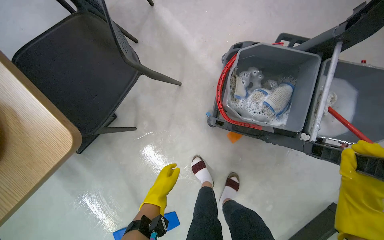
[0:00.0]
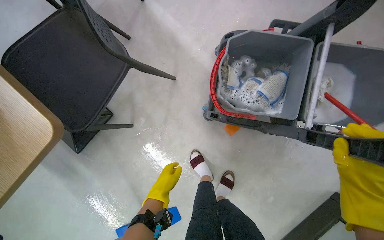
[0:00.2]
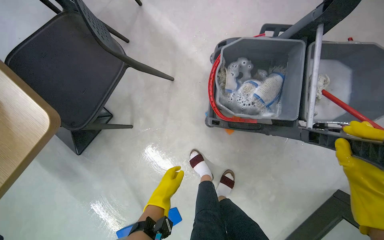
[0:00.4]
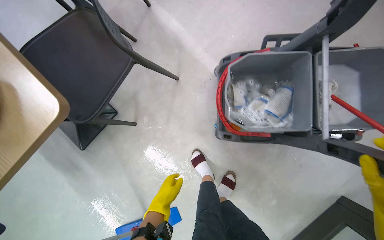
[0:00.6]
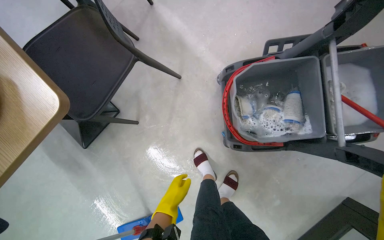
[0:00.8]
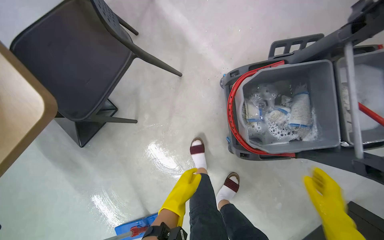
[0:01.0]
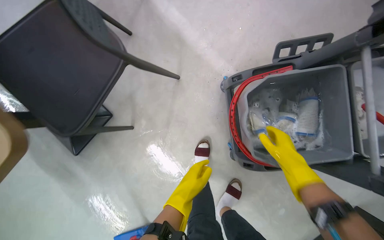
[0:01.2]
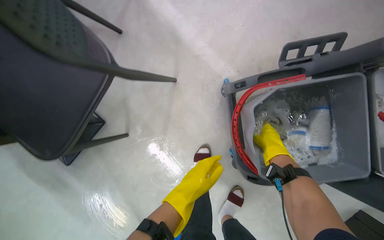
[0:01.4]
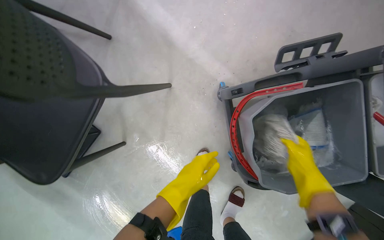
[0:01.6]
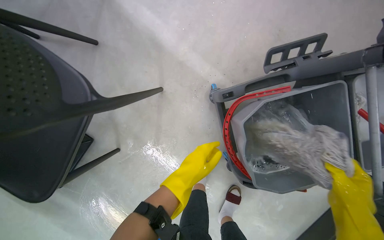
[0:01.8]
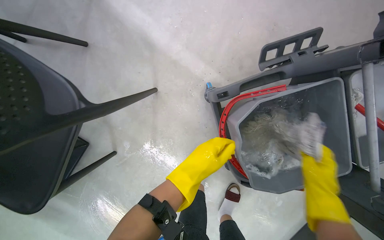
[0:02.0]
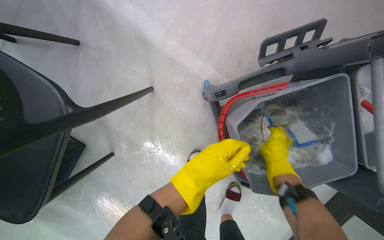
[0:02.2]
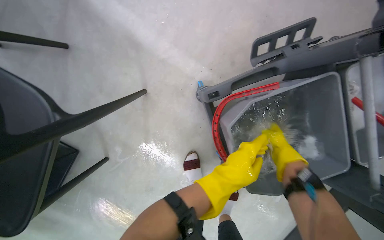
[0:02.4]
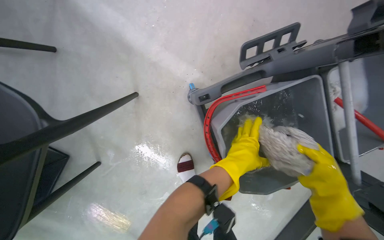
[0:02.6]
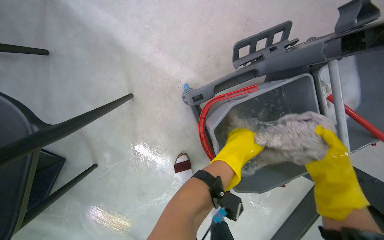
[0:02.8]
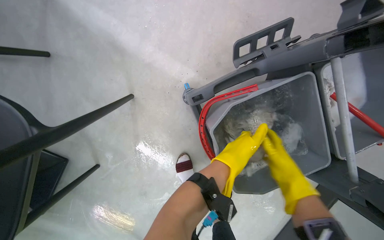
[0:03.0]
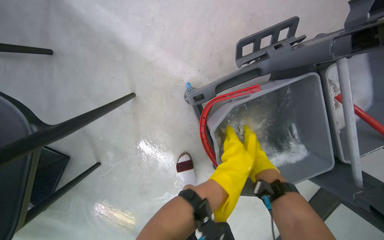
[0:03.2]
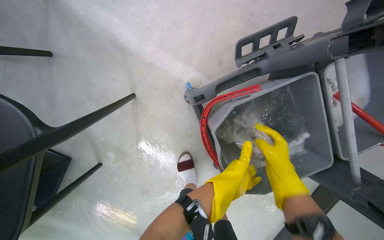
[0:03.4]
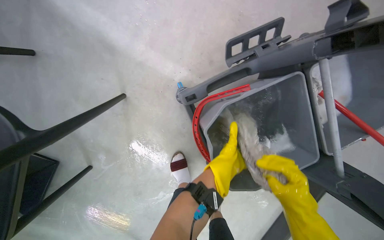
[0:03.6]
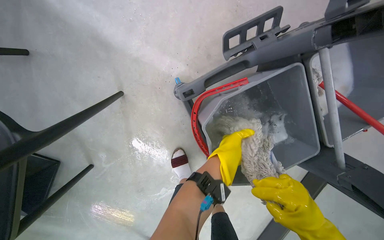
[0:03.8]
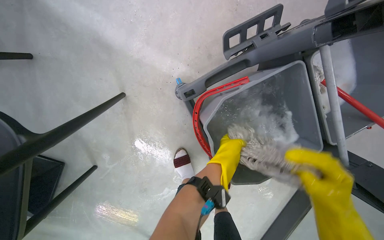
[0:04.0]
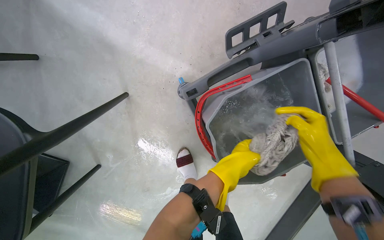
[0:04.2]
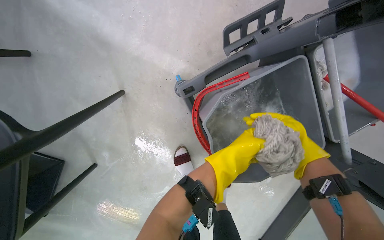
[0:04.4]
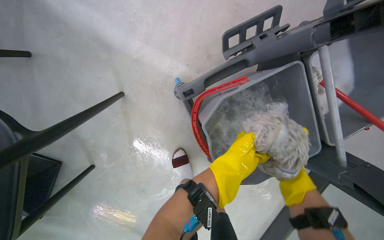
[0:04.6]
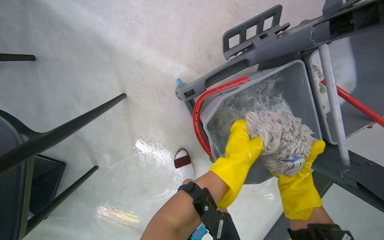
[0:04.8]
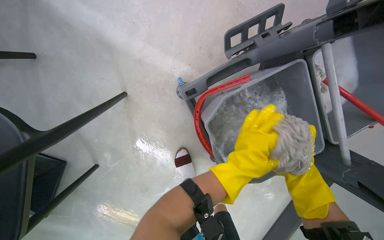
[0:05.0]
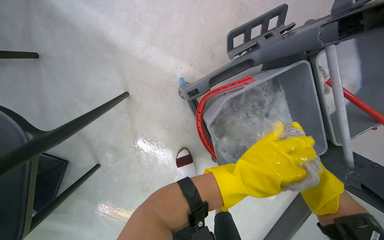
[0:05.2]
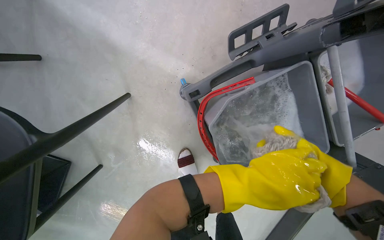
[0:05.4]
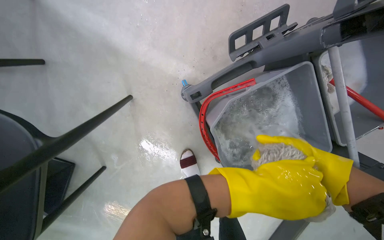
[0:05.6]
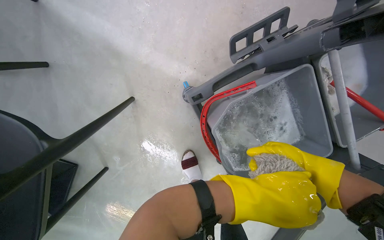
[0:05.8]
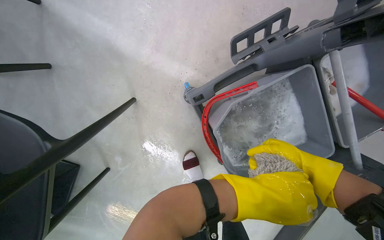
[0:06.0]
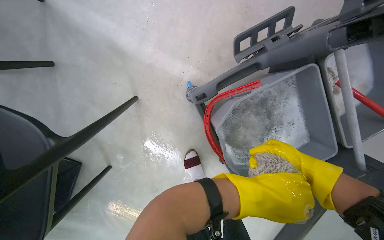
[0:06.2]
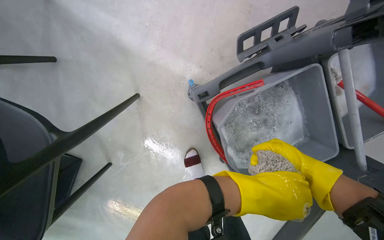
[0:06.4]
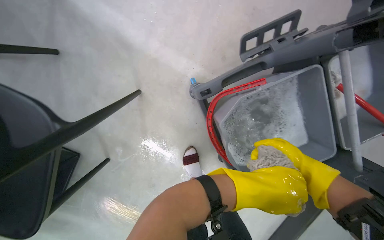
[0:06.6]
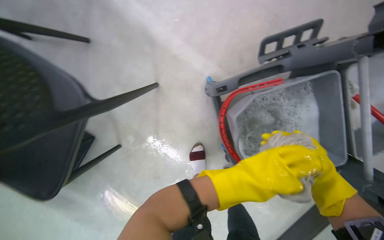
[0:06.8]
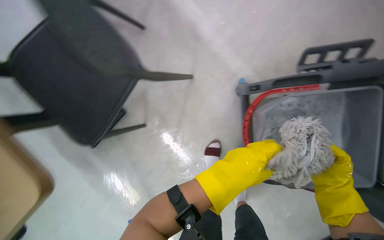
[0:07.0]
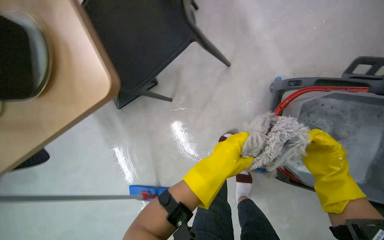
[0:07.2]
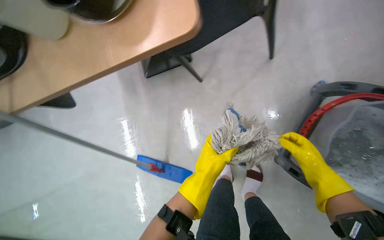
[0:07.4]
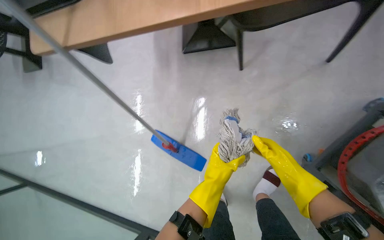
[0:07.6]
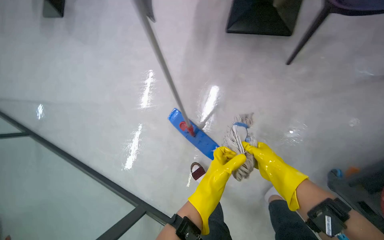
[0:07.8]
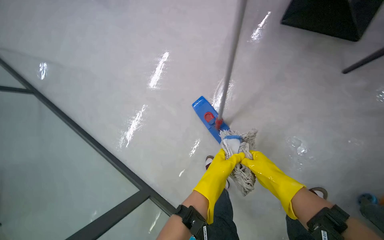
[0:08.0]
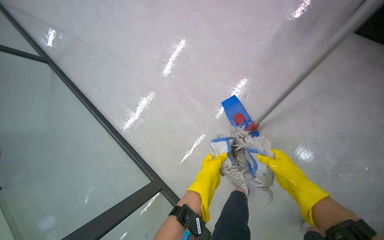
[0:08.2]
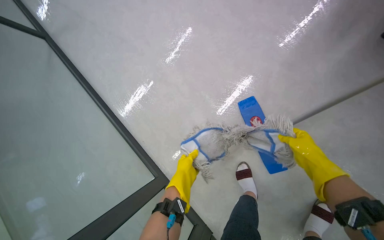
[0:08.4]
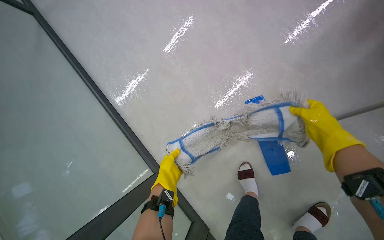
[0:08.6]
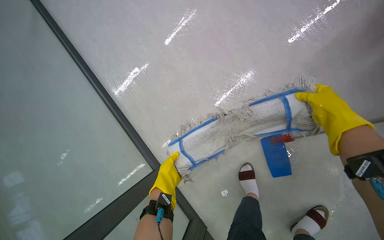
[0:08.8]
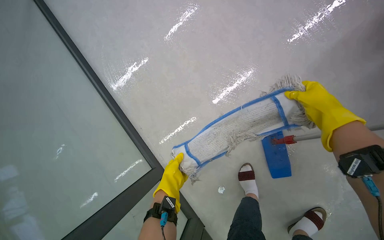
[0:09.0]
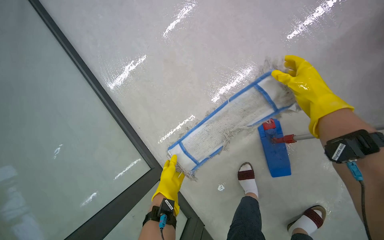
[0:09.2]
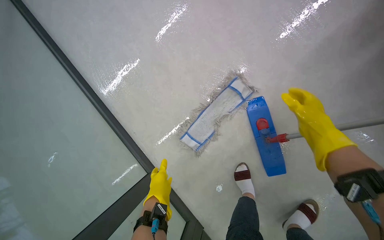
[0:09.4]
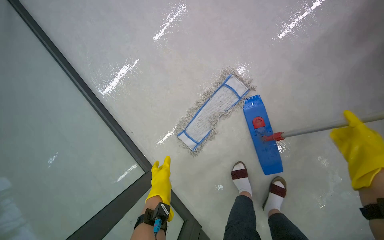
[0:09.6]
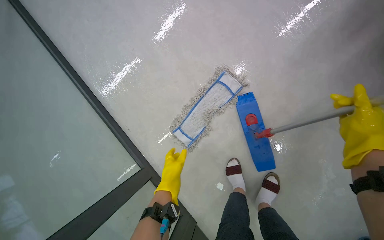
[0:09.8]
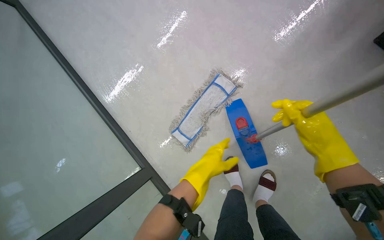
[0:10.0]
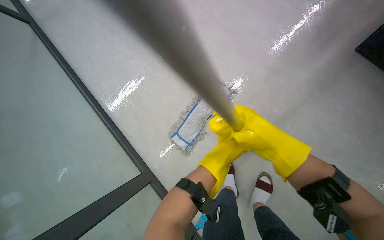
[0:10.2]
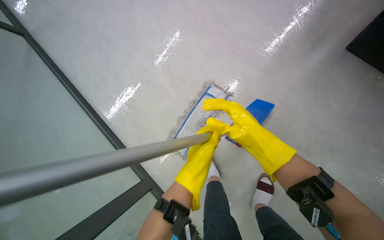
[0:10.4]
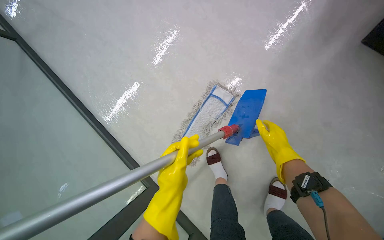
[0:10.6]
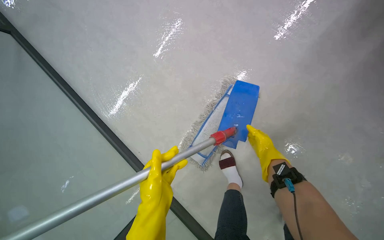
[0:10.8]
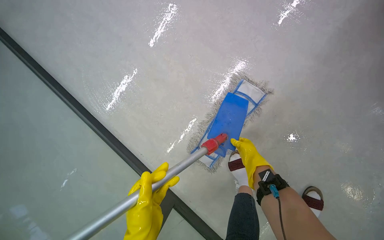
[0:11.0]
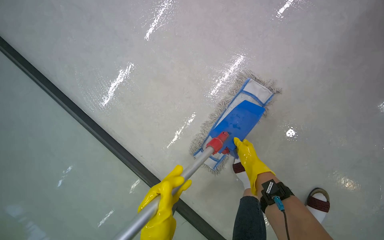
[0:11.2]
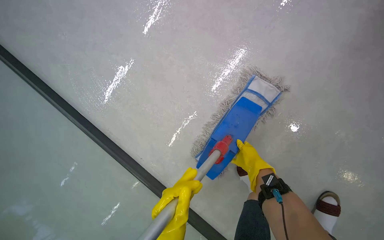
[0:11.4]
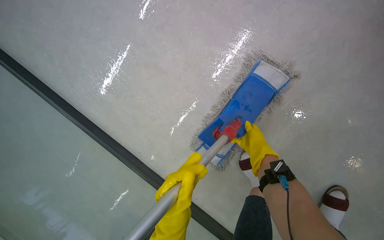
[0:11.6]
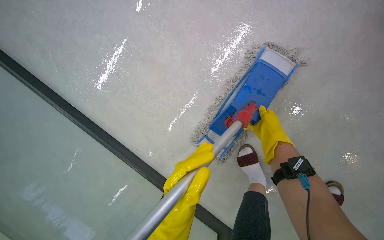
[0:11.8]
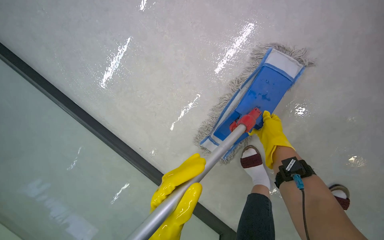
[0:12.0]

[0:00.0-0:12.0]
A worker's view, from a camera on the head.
Job: mopping floor.
The whole recording: Mopping the floor. The worker mops the floor, wringing out the mop head into the bucket and over the floor.
0:01.6 to 0:03.0: The right hand swings nearer and farther, roughly 20 cm each way, with 3 reversals, while the left hand shifts roughly 25 cm to the right and up the picture.
0:03.0 to 0:04.4: The right hand swings nearer and farther, approximately 20 cm each way, with 2 reversals.
0:06.0 to 0:07.6: The wearer moves some 60 cm. The head turns to the left by some 70 degrees.
0:07.6 to 0:09.0: The right hand goes approximately 15 cm up the picture. Meanwhile the left hand goes about 30 cm to the left and farther from the camera.
0:09.0 to 0:10.4: The right hand moves down the picture, roughly 15 cm.
0:10.4 to 0:12.0: The right hand moves farther from the camera, approximately 40 cm.

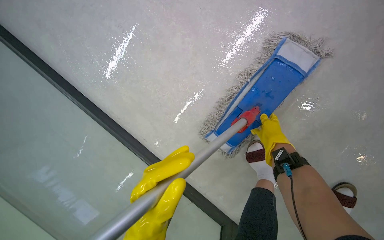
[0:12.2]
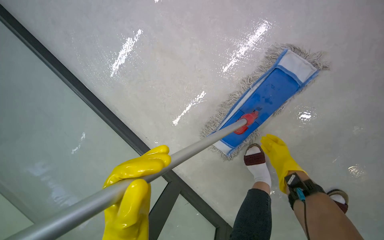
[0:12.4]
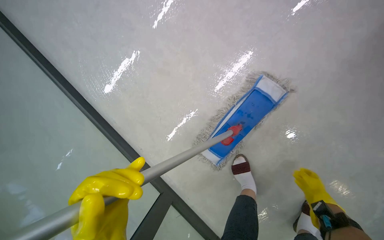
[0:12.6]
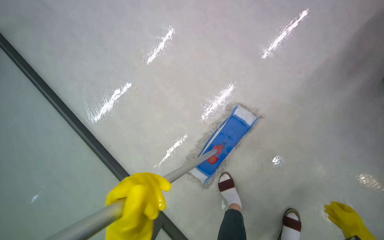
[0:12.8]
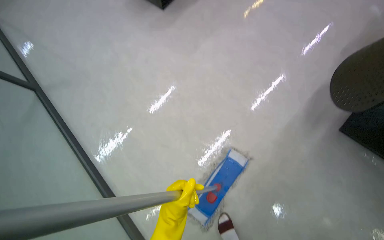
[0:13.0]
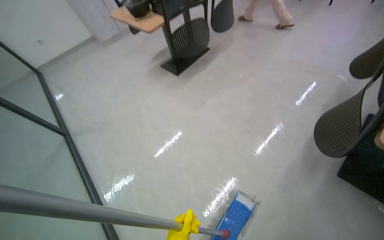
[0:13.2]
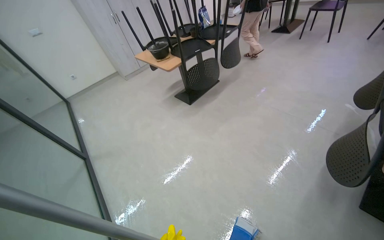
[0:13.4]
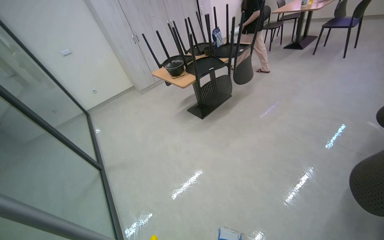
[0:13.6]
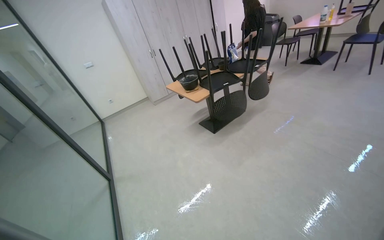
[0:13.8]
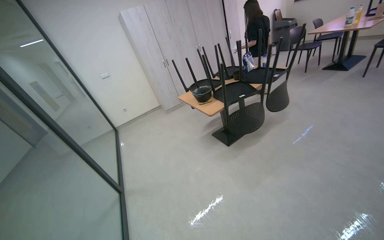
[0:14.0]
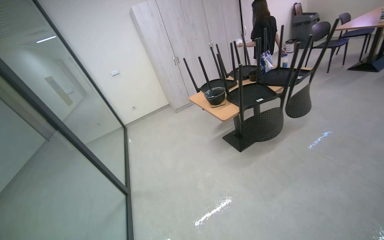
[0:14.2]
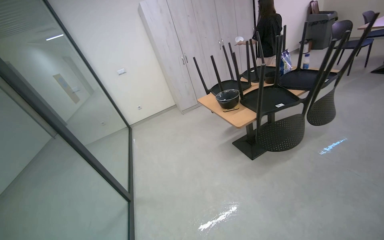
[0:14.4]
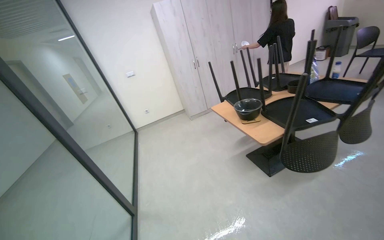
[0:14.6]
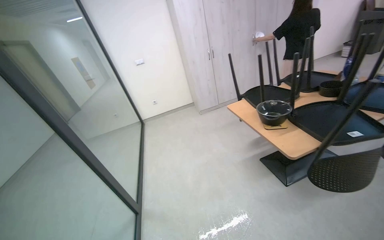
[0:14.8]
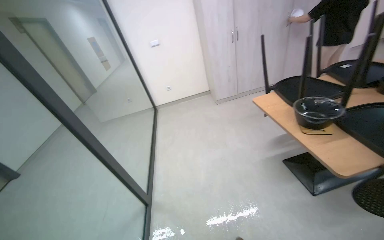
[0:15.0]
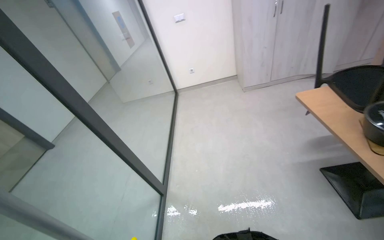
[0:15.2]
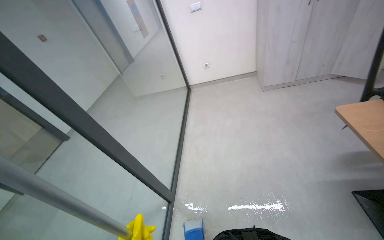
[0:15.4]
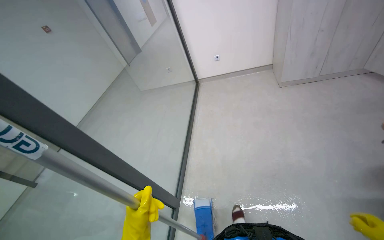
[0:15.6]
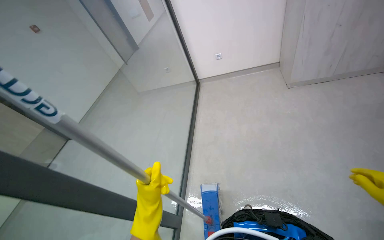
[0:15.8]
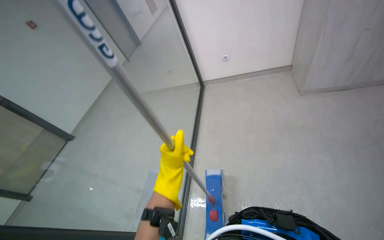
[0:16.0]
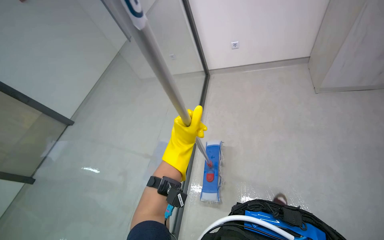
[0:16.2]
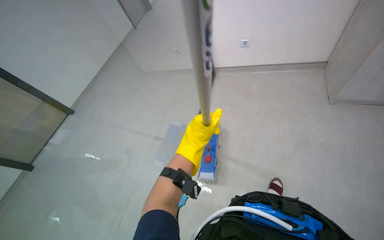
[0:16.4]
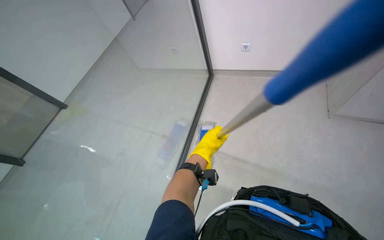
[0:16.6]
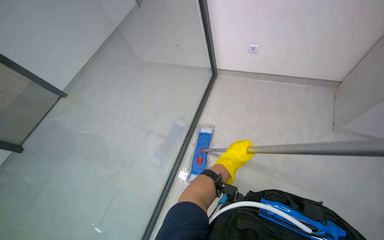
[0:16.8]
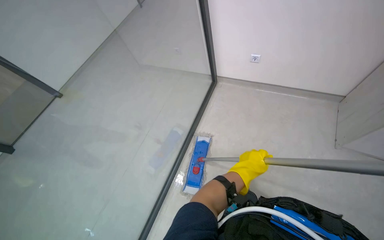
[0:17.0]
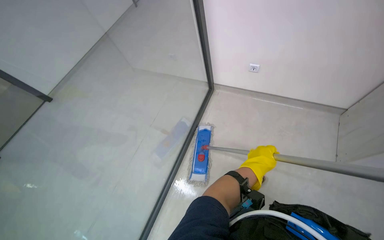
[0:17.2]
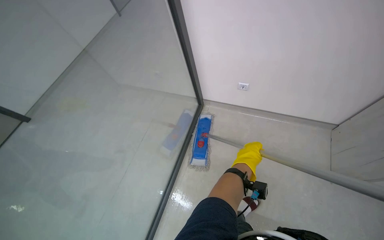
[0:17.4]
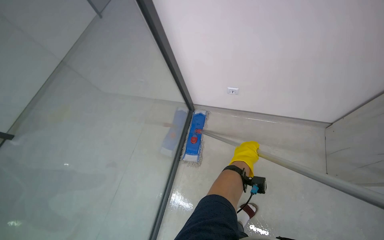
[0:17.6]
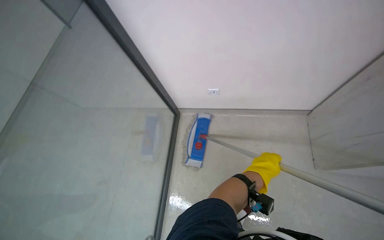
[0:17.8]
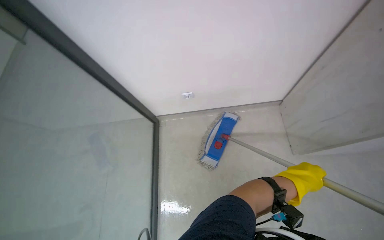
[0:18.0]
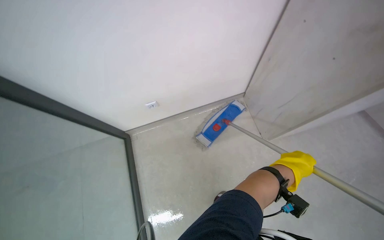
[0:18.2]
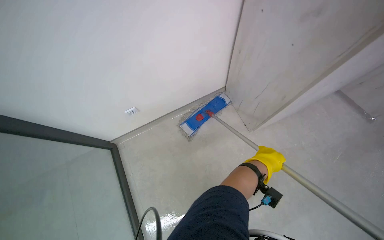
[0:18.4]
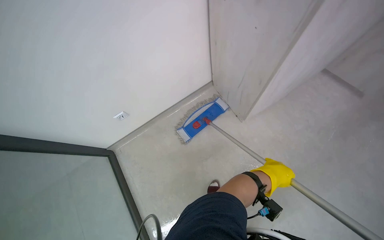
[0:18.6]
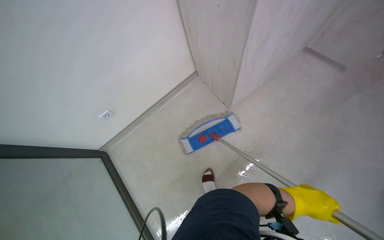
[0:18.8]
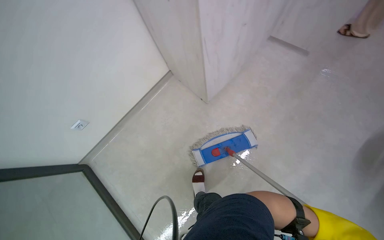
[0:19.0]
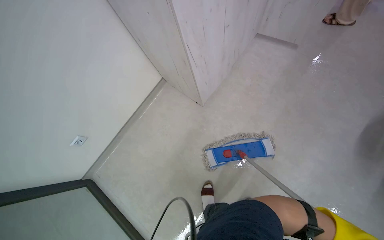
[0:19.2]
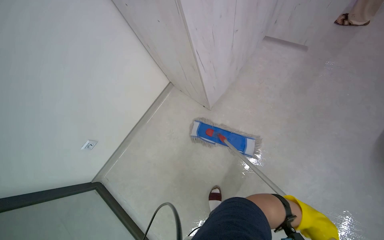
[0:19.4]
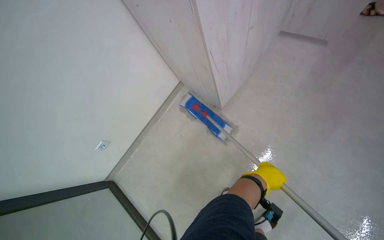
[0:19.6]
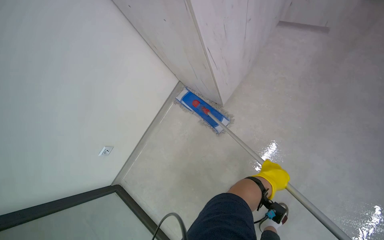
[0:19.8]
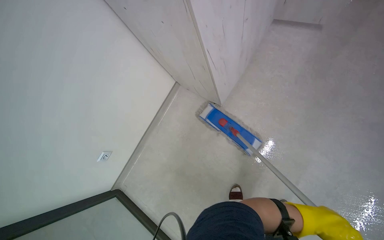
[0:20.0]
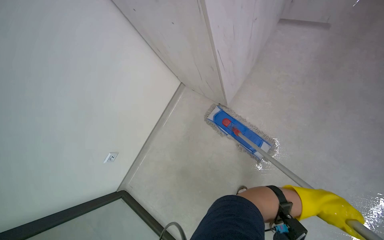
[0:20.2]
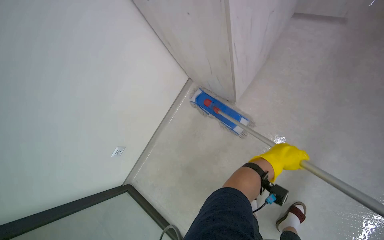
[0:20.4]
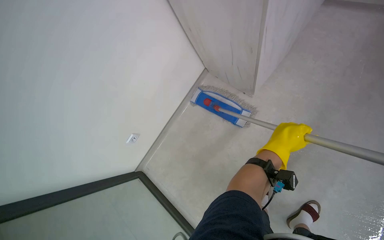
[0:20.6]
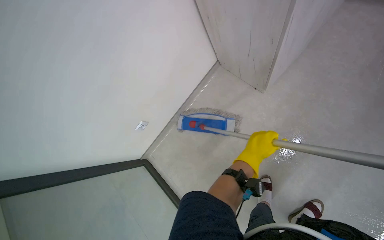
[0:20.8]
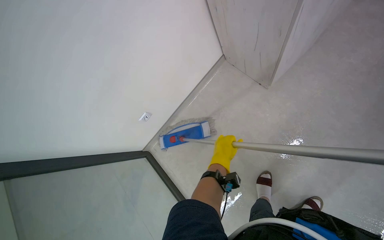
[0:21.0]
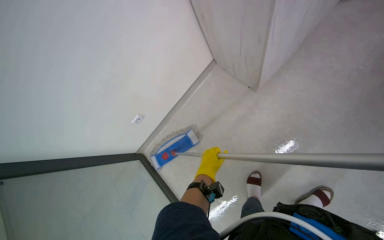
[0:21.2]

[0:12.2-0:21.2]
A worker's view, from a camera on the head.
Job: mopping floor.
The whole recording: Mopping the floor. The worker mops the floor, wringing out the mop head into the bucket and over the floor.
0:12.2 to 0:13.8: The head travels roughly 80 cm. The view tilts about 70 degrees upward.
0:13.8 to 0:15.2: The camera is carried some 1 m. The wearer's head swings approximately 30 degrees to the left. The camera pitches downward, by some 15 degrees.
0:15.2 to 0:16.6: The camera travels approximately 1 m. The head rotates approximately 15 degrees to the left. The wearer looks some 25 degrees further downward.
0:18.2 to 0:19.8: The left hand goes nearer to the camera and returns, roughly 10 cm each way.
